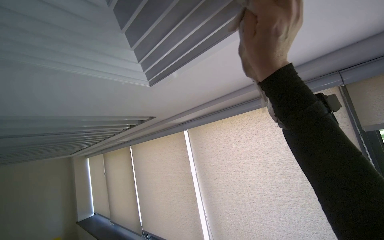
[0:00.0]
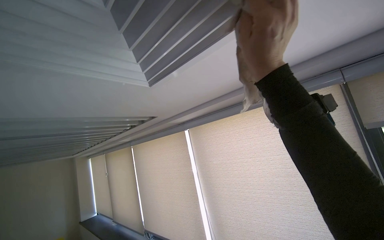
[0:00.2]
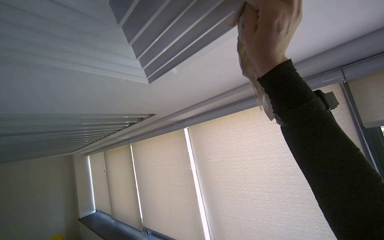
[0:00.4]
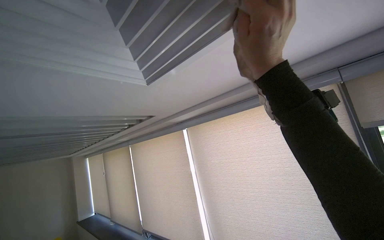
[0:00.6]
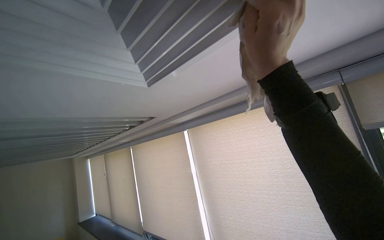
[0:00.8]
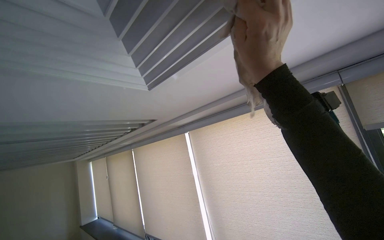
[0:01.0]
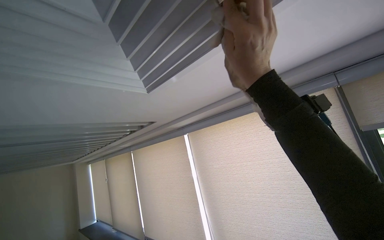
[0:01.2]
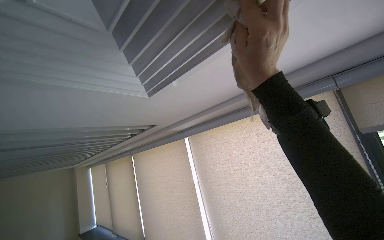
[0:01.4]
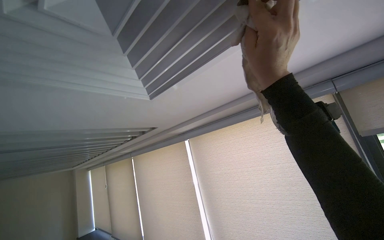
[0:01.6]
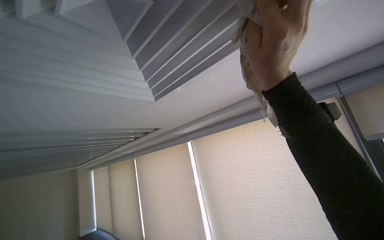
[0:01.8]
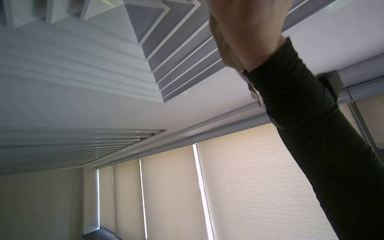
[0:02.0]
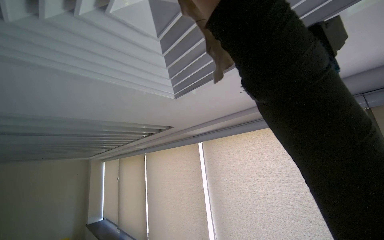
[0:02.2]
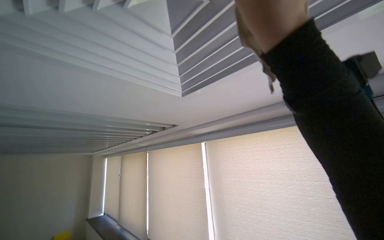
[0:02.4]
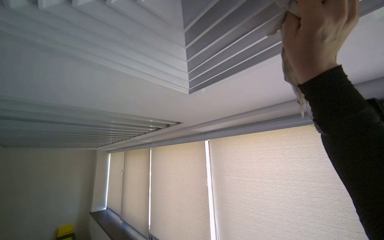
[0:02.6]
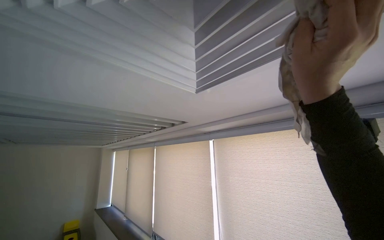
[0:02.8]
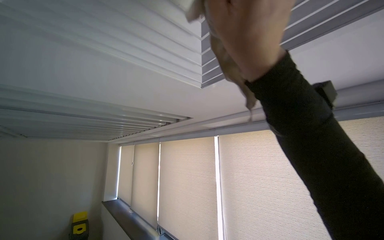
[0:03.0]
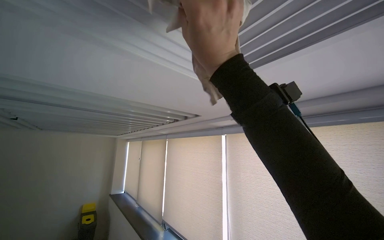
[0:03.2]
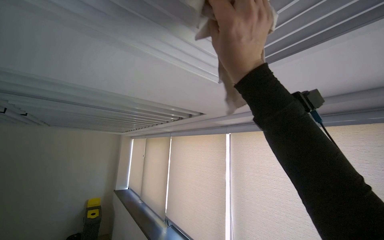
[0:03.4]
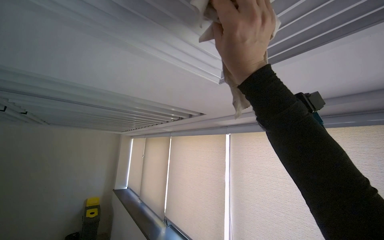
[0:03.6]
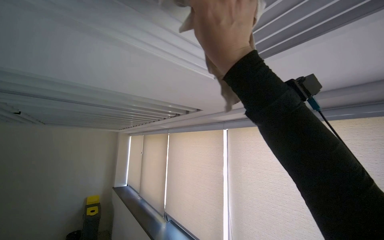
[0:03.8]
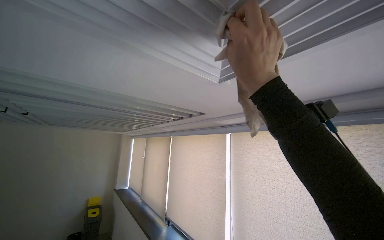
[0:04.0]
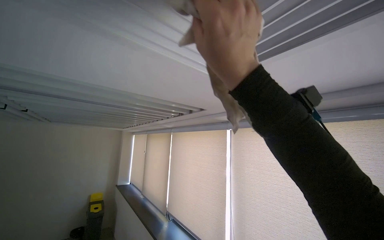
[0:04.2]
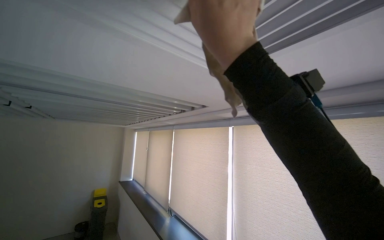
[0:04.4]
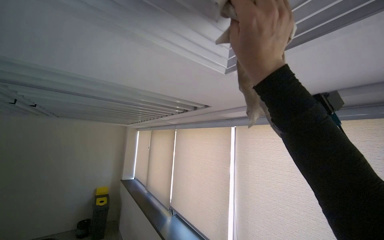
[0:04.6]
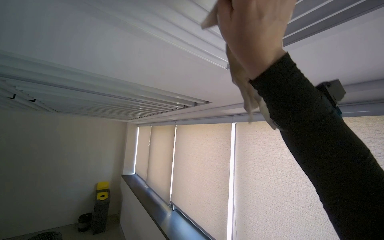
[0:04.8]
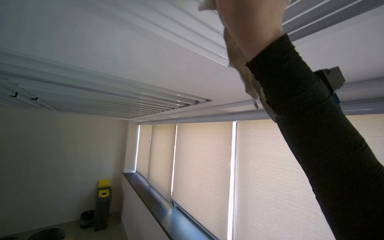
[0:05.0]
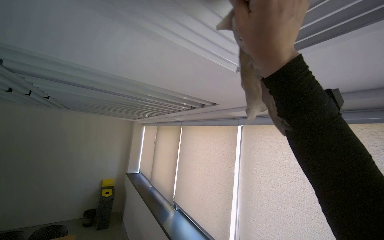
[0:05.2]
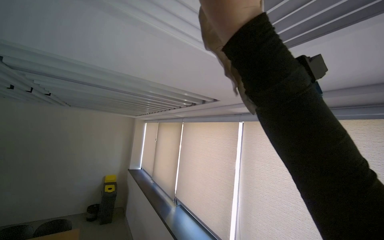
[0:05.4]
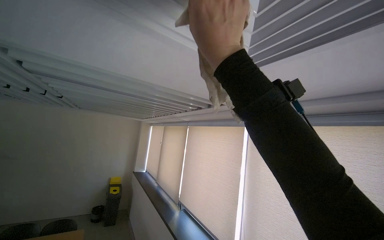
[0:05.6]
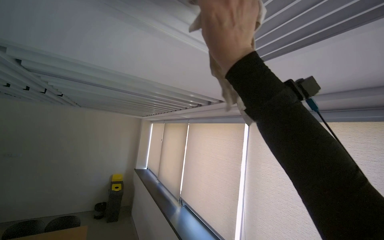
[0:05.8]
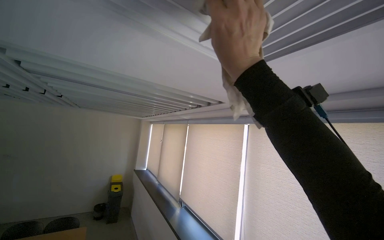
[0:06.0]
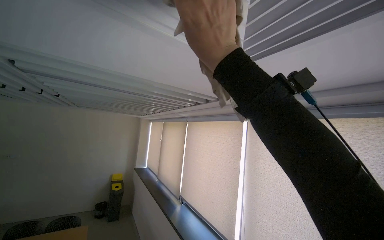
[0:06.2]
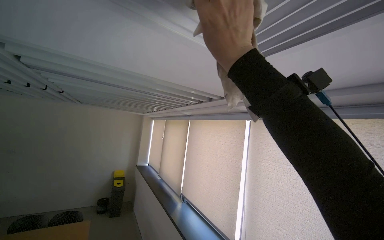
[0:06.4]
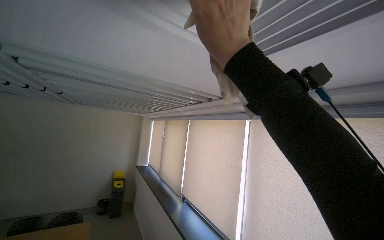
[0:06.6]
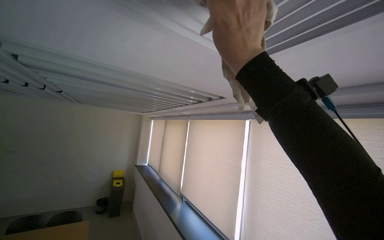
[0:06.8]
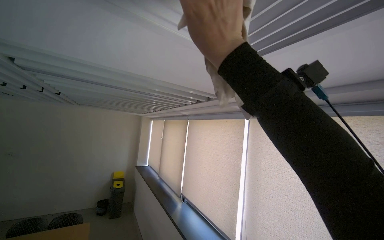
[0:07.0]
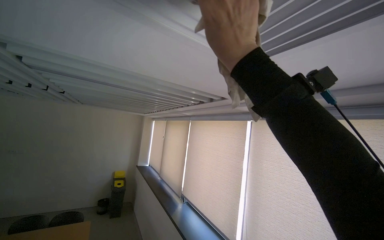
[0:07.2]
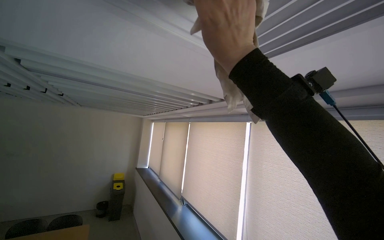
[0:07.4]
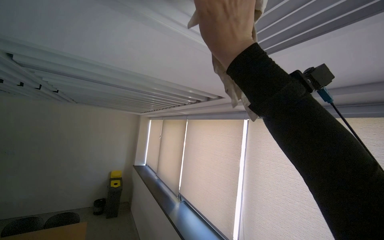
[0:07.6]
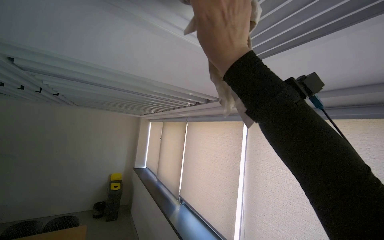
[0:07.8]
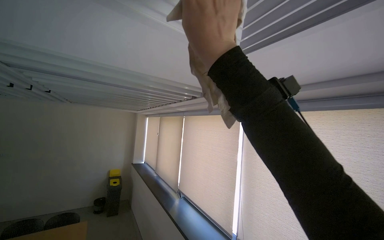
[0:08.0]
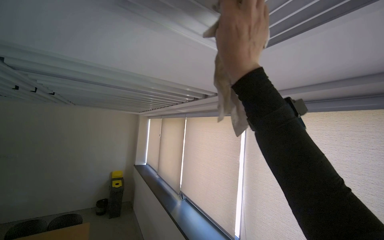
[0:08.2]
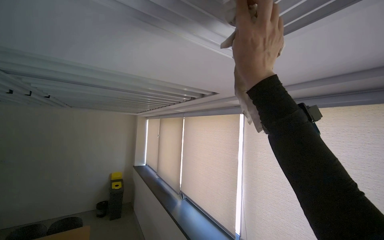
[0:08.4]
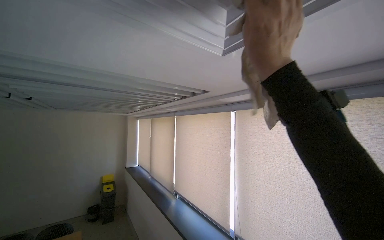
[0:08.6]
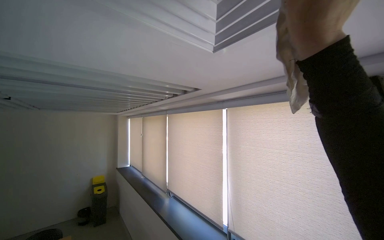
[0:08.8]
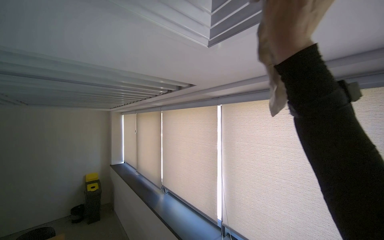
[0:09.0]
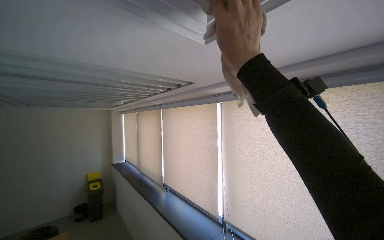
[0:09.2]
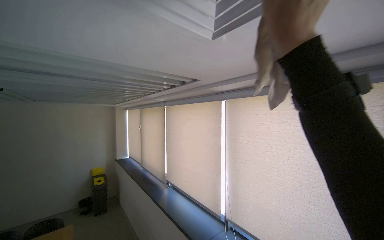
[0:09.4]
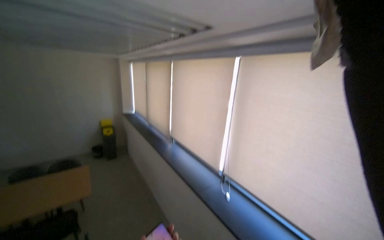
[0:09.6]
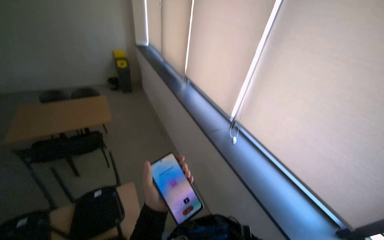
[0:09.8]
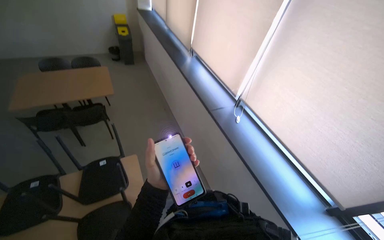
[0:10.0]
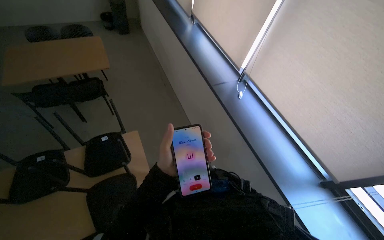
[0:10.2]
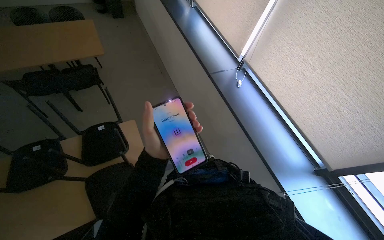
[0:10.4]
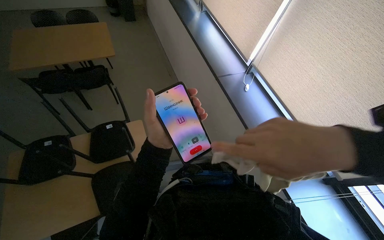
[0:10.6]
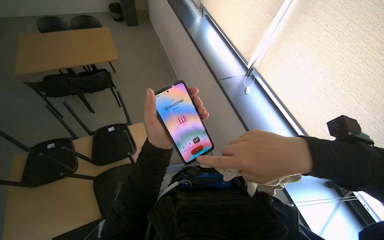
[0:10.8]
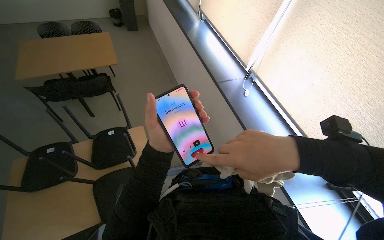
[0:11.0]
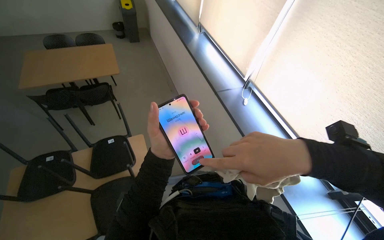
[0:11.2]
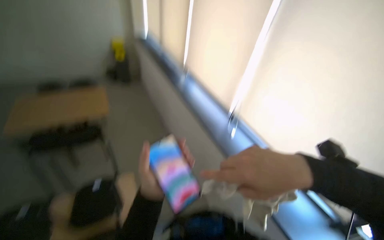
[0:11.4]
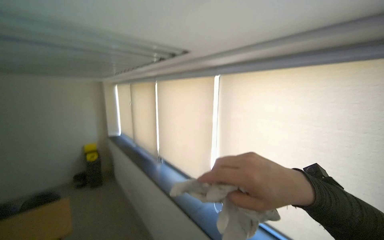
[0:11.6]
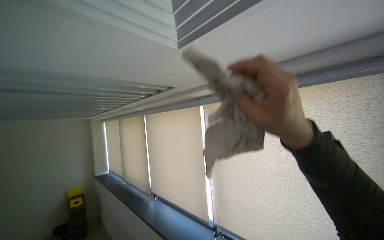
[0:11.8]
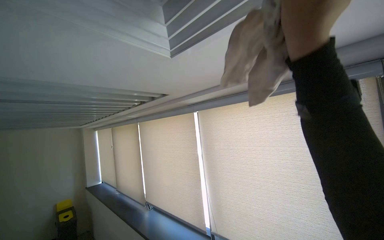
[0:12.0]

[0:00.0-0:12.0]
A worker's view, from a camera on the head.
Job: wiping surfaces.
The whole recording: Wiping ceiling vents and structures. The worker wipes dust from ceiling vents and surrounding structures with a cloth.
0:01.6 to 0:03.0: The right hand reaches roughly 15 cm up the picture, then returns.
0:07.6 to 0:09.0: The right hand shifts some 15 cm to the right.
0:09.0 to 0:10.4: The view tips downward by about 60 degrees.
0:10.4 to 0:12.0: The wearer looks approximately 20 degrees further to the right. The view tips upward by some 55 degrees.

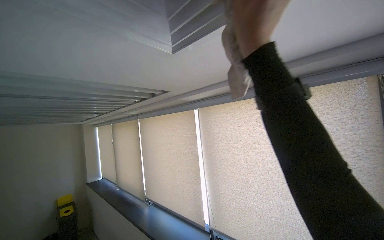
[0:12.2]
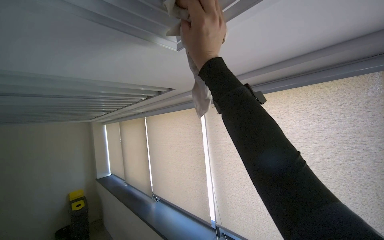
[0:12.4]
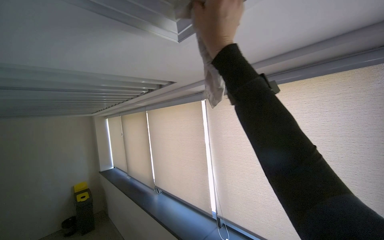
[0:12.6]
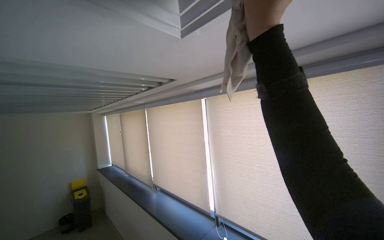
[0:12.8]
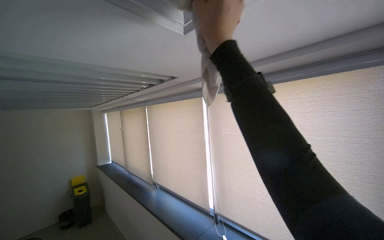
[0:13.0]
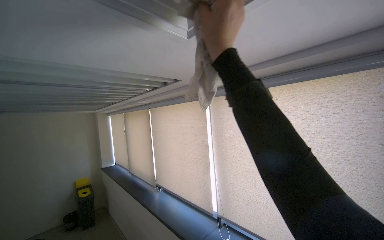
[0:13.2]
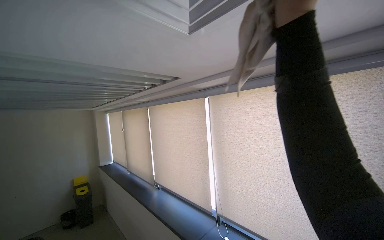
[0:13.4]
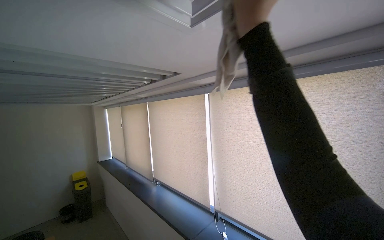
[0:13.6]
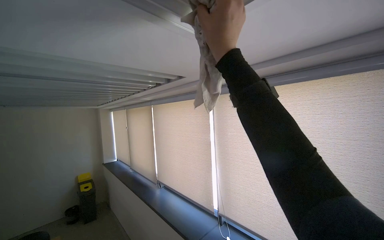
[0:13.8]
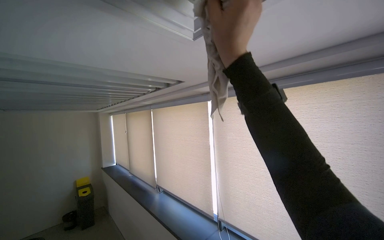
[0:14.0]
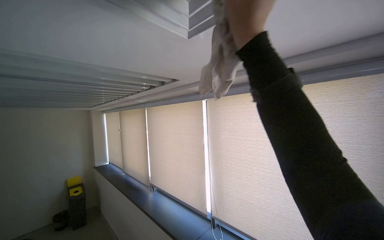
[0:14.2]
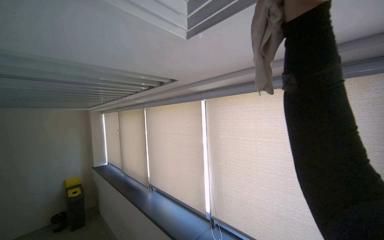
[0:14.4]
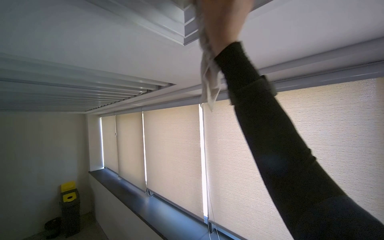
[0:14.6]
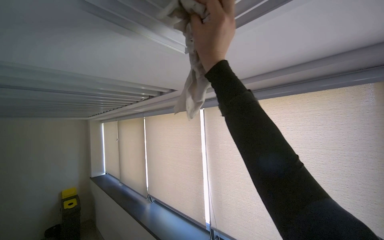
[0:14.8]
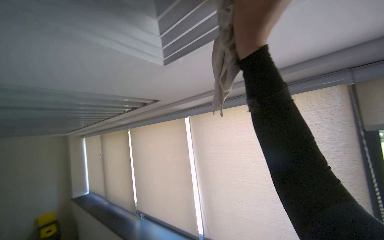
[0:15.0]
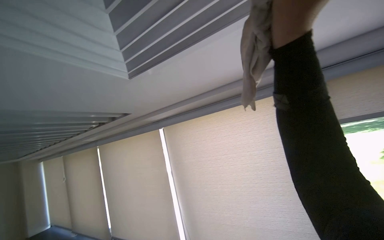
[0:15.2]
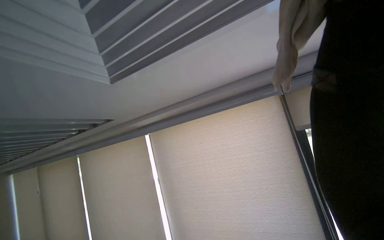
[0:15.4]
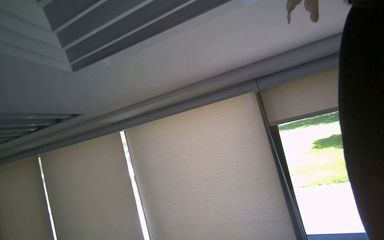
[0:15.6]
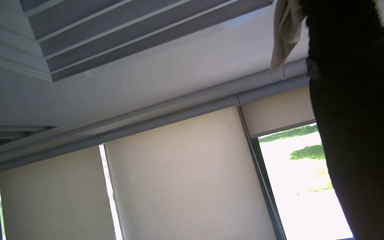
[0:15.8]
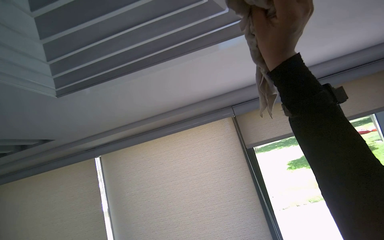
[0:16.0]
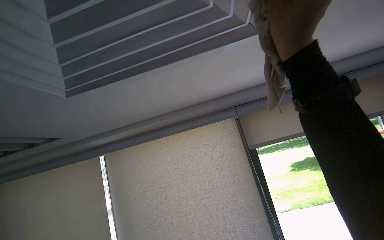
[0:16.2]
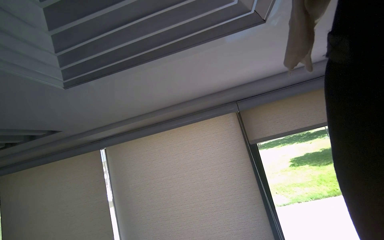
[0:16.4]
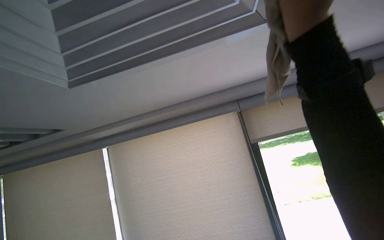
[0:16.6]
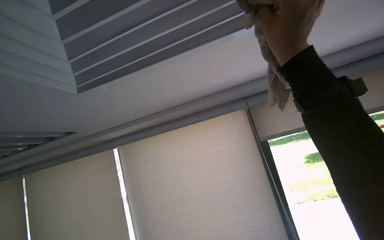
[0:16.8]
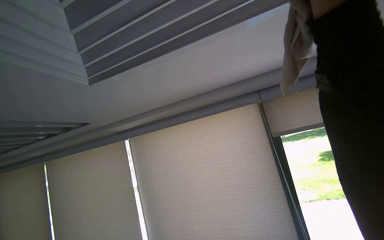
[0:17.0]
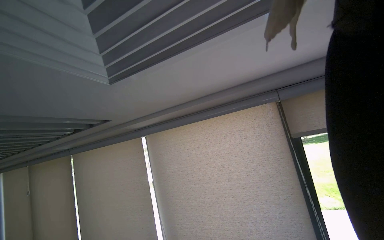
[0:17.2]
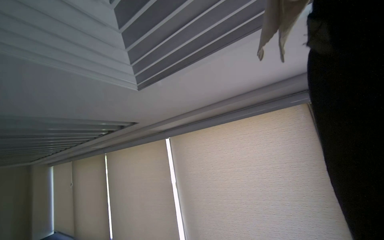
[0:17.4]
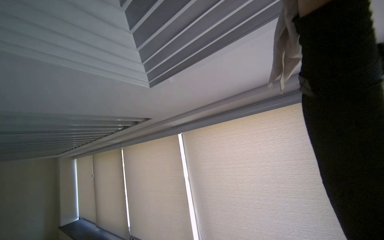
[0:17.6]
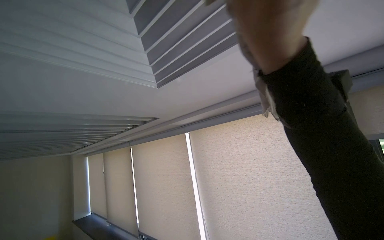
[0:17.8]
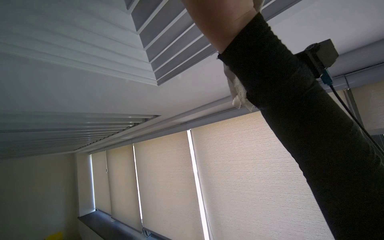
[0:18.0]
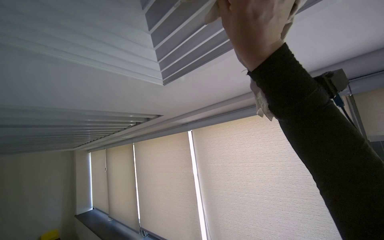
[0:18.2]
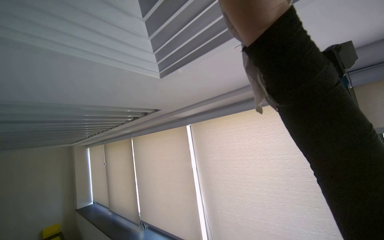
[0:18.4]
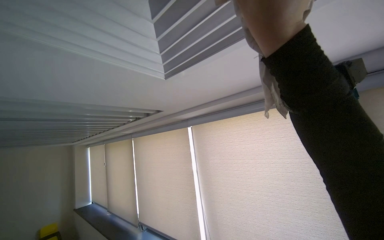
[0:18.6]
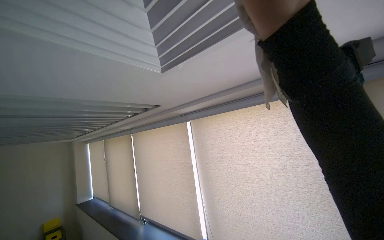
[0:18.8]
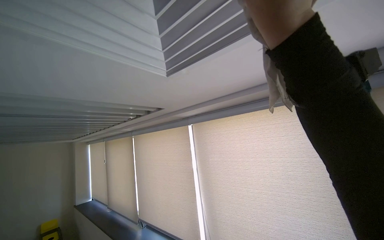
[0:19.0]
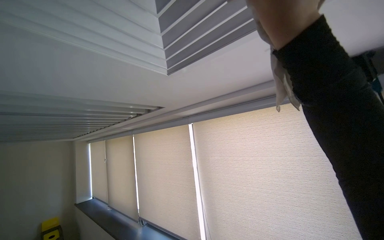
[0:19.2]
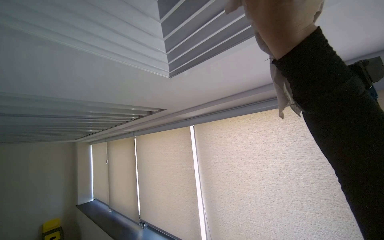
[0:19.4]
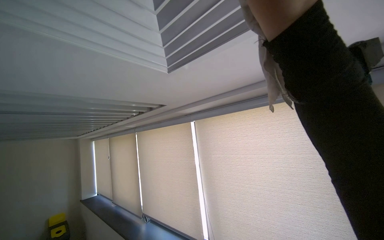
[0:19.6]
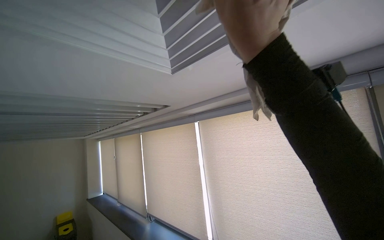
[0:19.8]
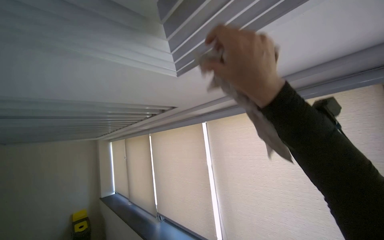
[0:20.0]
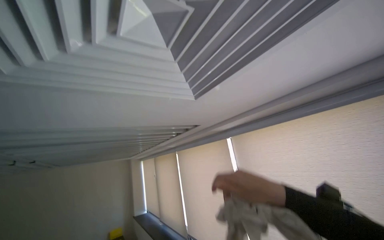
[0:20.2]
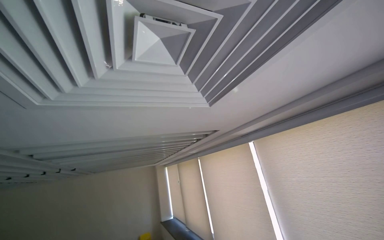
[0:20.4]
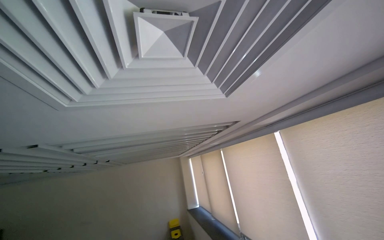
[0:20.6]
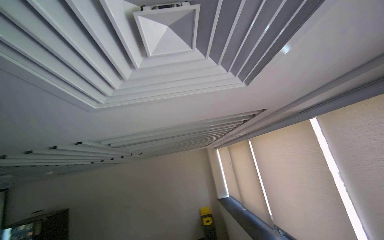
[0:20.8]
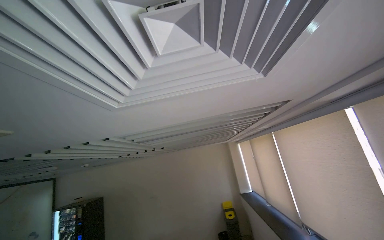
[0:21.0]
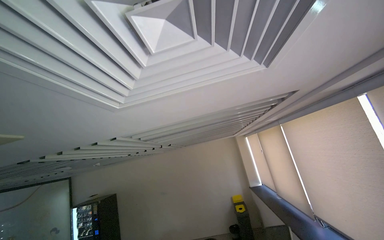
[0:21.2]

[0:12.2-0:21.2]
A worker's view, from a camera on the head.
Job: wiping surfaces.
The whole recording: Wiping ceiling vents and structures. The worker wipes dust from ceiling vents and surrounding structures with a cloth.
0:12.2 to 0:13.8: The right hand moves left and right over about 15 cm, changing direction 4 times.
0:13.8 to 0:15.2: The camera sweeps to the right, by some 20 degrees. The right hand swings left and right, about 15 cm each way, with 2 reversals.
0:15.2 to 0:16.6: The view swings some 20 degrees to the right. The right hand goes left and right, roughly 15 cm each way, reversing 2 times.
0:16.6 to 0:18.2: The camera sweeps to the left, by some 30 degrees.
0:19.8 to 0:21.2: The camera sweeps to the left, by roughly 50 degrees.
